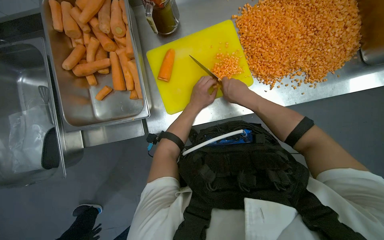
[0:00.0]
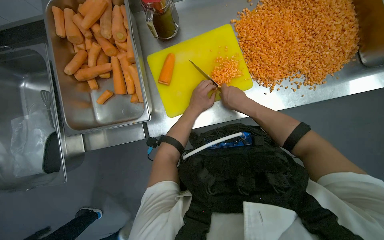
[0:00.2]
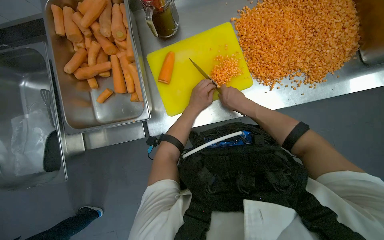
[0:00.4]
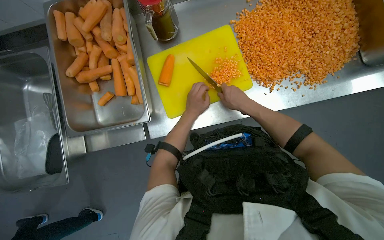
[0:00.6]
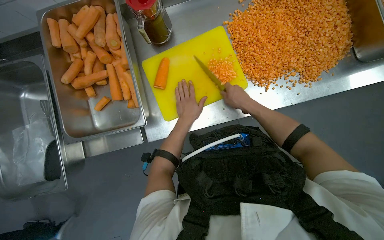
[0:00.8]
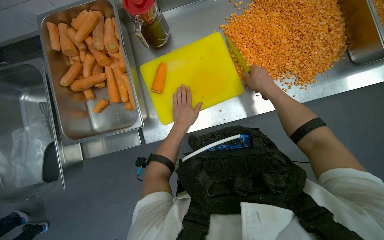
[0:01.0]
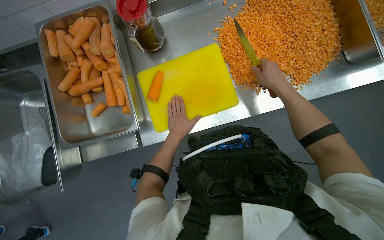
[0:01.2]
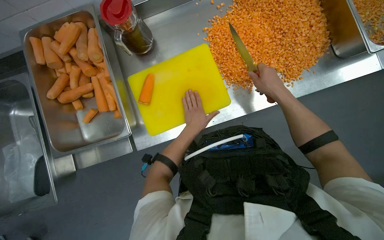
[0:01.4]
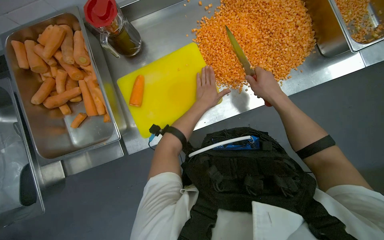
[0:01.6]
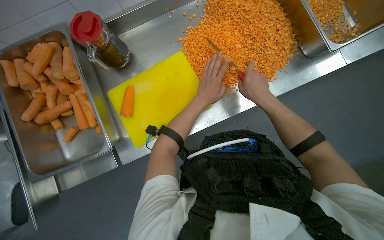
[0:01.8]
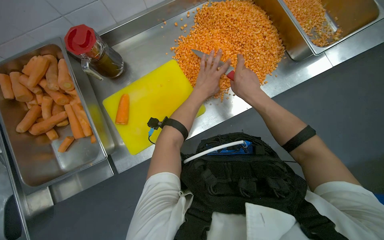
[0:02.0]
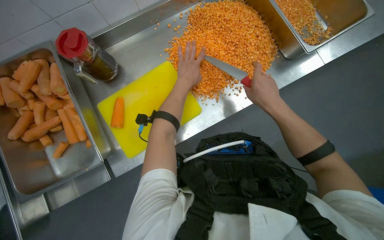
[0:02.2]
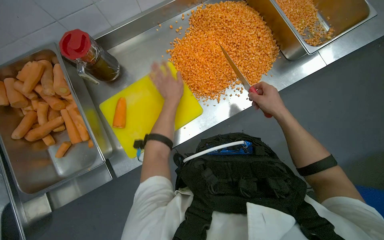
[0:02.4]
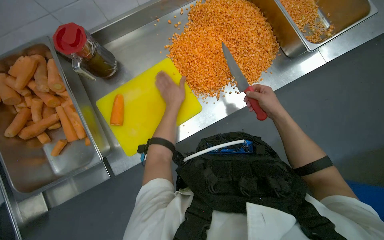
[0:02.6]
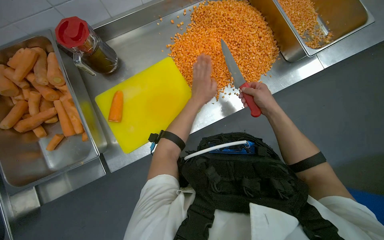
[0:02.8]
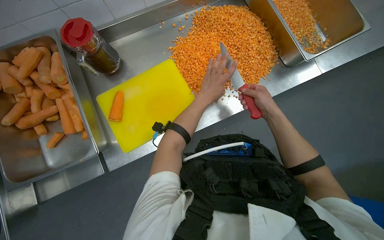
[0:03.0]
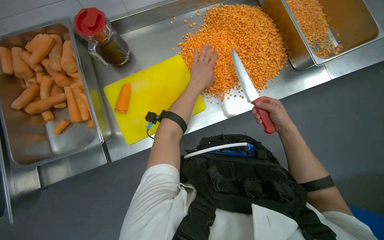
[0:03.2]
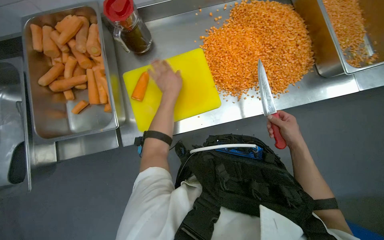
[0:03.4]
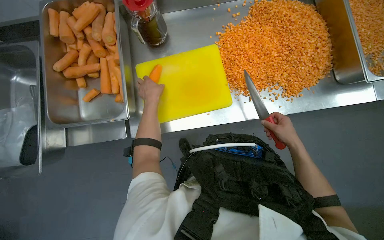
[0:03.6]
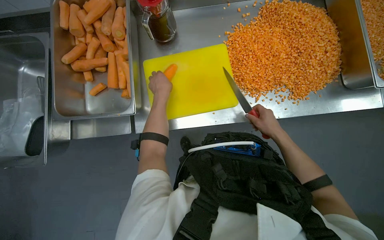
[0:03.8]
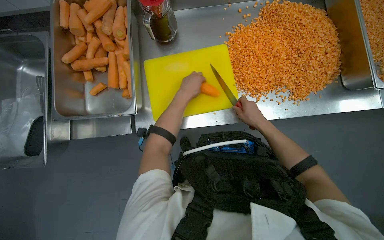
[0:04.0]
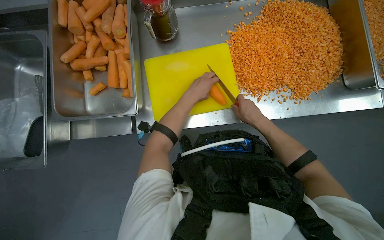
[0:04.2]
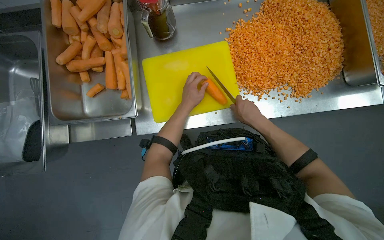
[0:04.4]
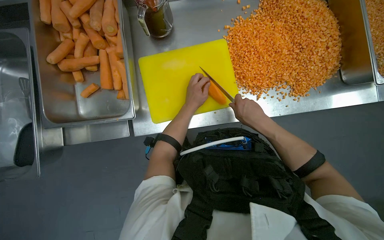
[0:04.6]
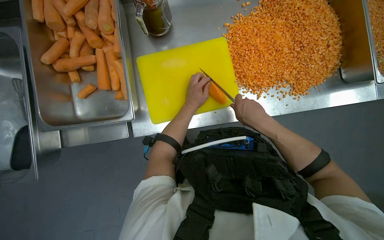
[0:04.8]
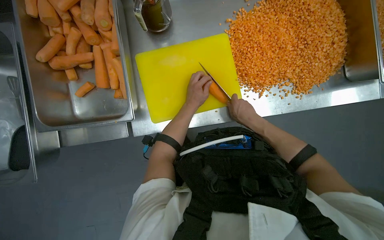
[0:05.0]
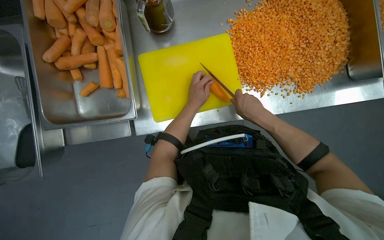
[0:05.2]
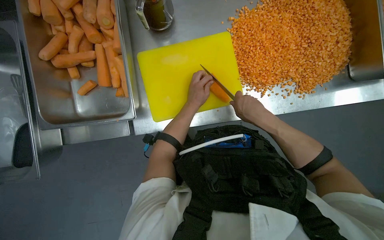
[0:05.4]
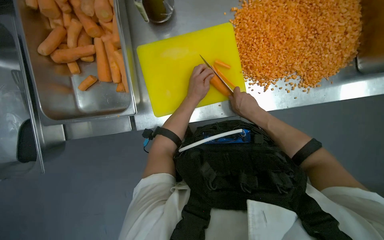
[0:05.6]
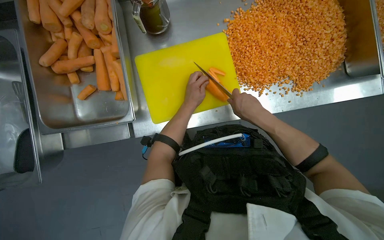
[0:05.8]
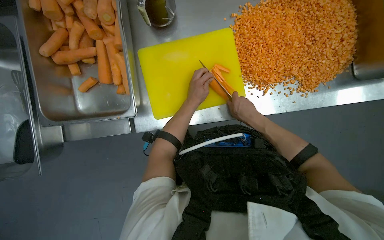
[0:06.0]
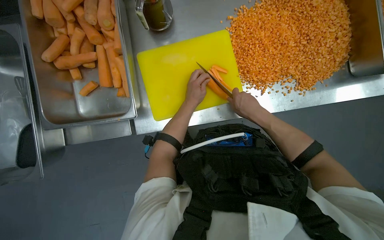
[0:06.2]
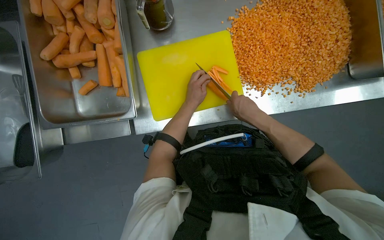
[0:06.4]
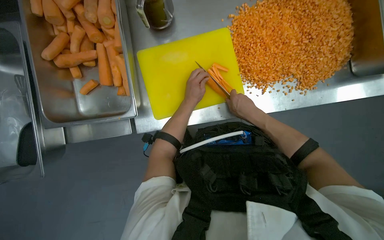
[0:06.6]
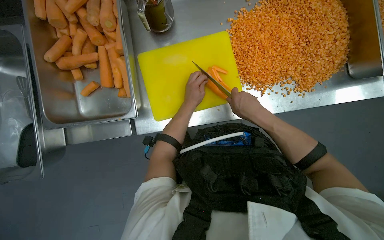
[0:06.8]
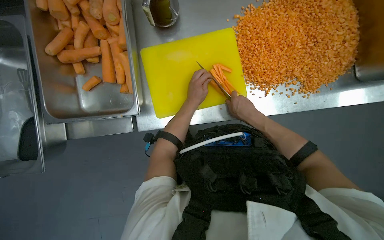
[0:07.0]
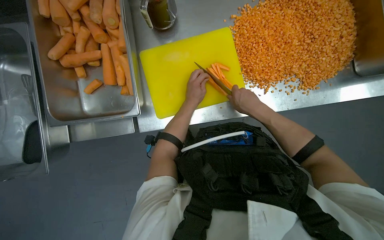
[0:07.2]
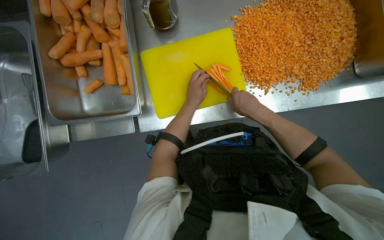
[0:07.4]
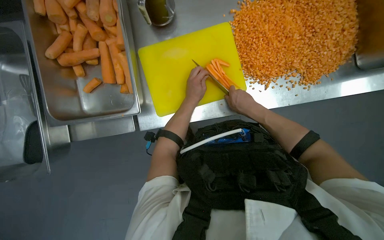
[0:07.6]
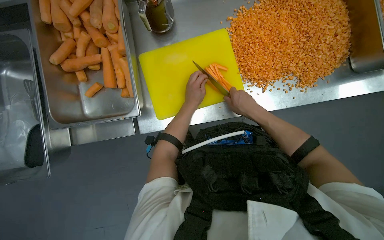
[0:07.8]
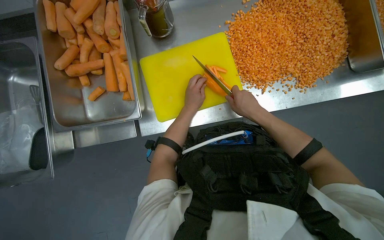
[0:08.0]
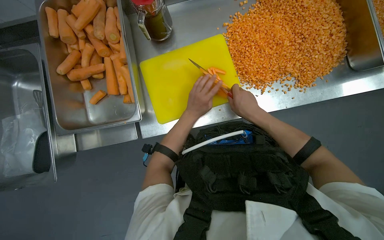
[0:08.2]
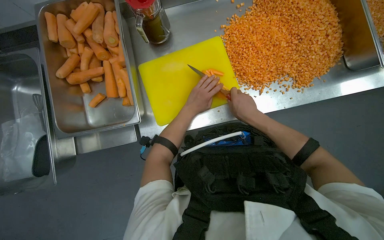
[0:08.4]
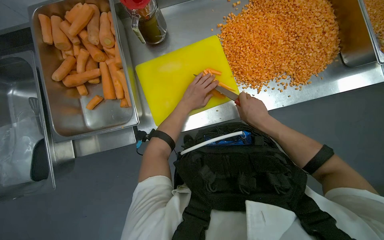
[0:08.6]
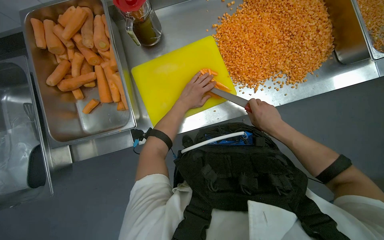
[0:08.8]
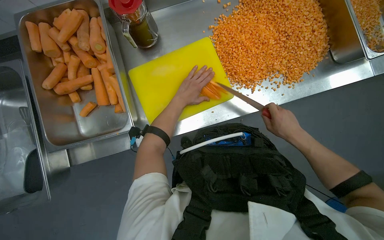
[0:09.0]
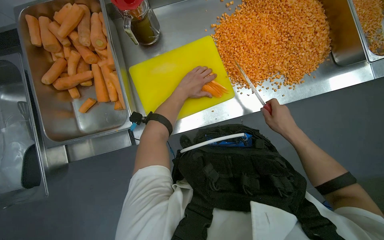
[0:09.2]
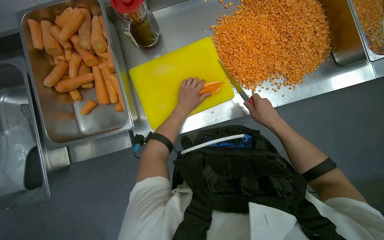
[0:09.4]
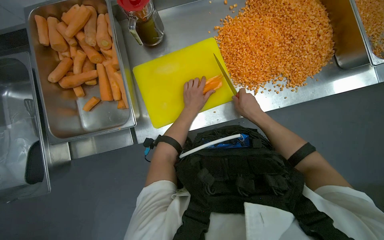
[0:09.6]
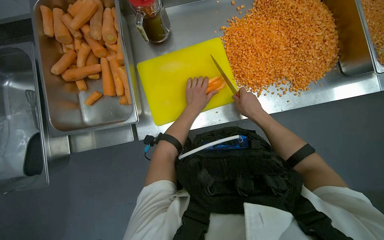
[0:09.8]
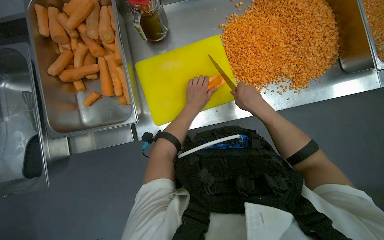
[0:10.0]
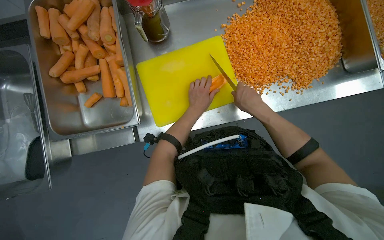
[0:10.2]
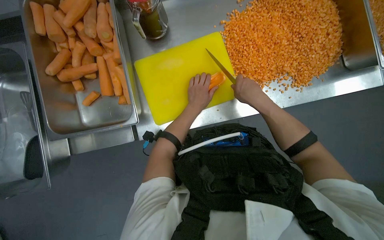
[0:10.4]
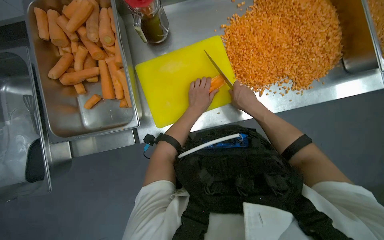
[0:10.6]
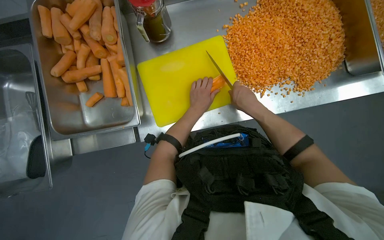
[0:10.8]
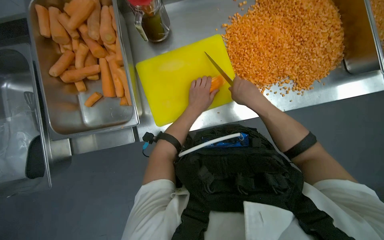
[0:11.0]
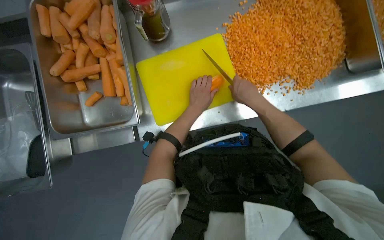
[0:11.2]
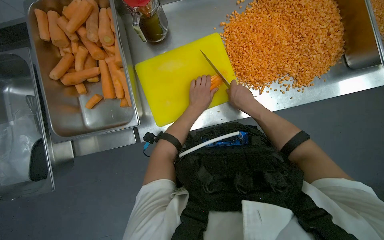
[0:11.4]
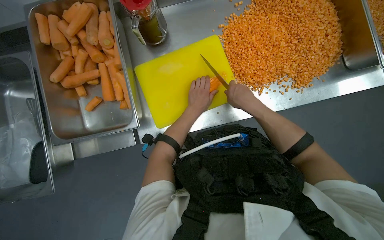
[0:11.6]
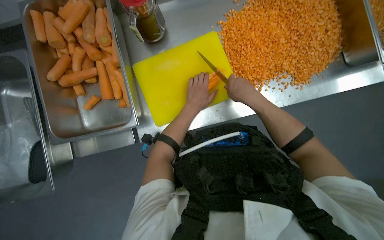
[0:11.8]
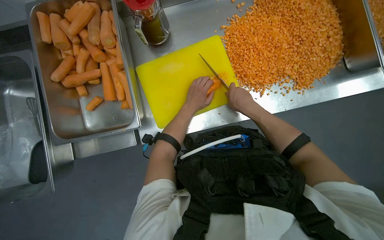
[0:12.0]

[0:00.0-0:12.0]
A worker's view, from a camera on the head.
Job: preparing food.
The whole recording: Dicing carrots on cutting board. The worker dices carrots on a yellow cutting board and scrapes them into a metal tray.
0:00.0 to 0:01.6: The right hand heads to the right, covering roughly 25 cm.
0:01.6 to 0:03.0: The left hand goes about 10 cm nearer to the camera.
0:03.0 to 0:04.4: Both hands move to the left, roughly 25 cm.
0:04.4 to 0:07.6: The hands make small movements and keep their place.
0:07.6 to 0:09.0: The right hand moves to the right and down the picture, roughly 20 cm.
0:09.0 to 0:10.4: The right hand moves to the left and up the picture, about 20 cm.
0:10.4 to 0:12.0: The hands are busy where they are.

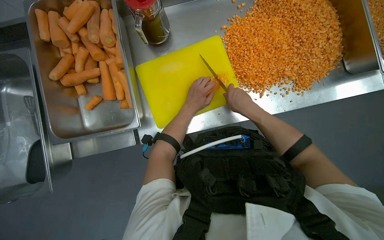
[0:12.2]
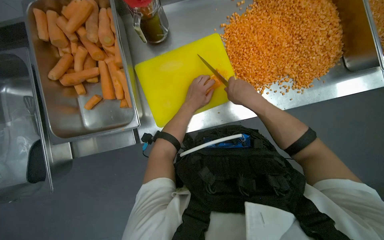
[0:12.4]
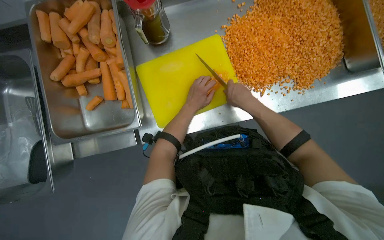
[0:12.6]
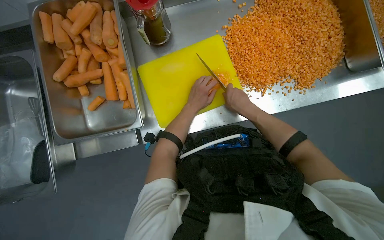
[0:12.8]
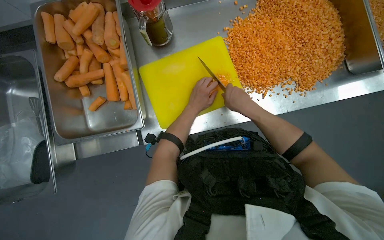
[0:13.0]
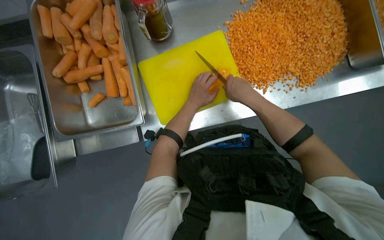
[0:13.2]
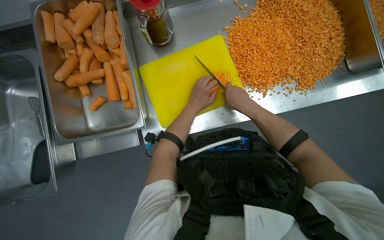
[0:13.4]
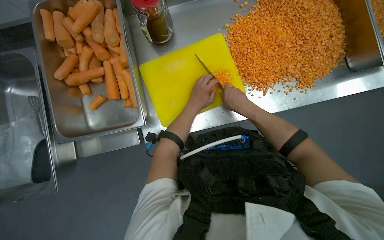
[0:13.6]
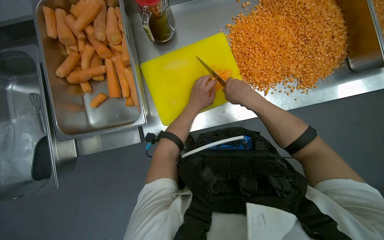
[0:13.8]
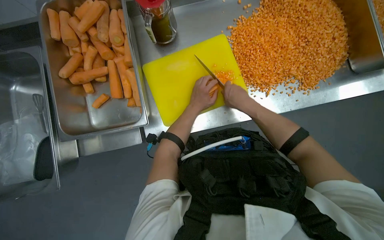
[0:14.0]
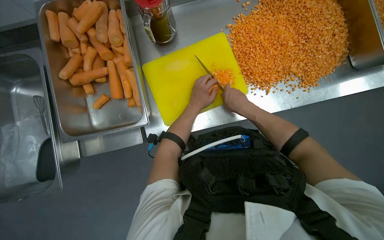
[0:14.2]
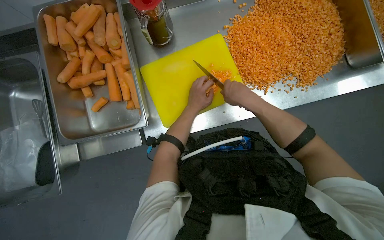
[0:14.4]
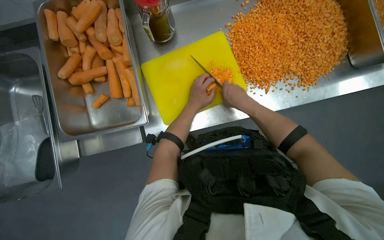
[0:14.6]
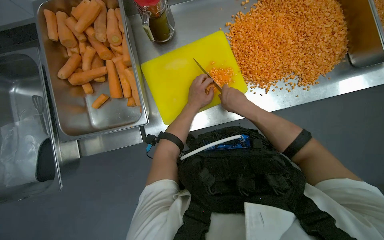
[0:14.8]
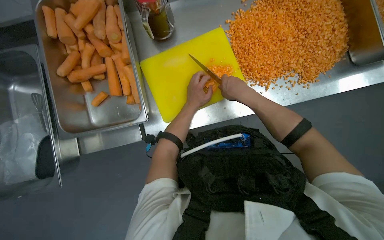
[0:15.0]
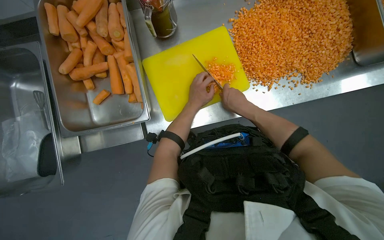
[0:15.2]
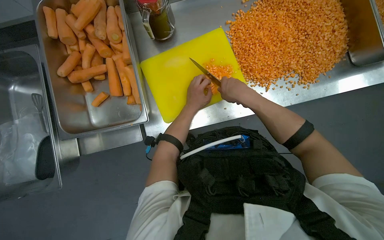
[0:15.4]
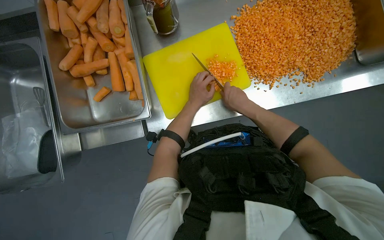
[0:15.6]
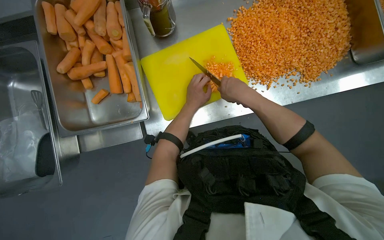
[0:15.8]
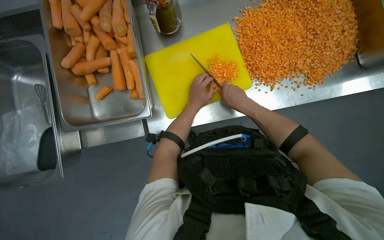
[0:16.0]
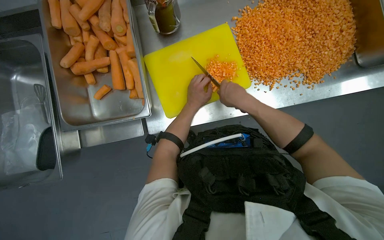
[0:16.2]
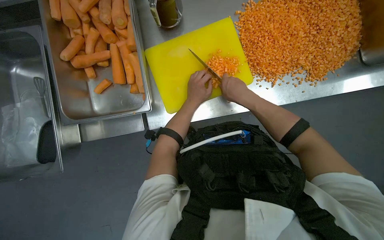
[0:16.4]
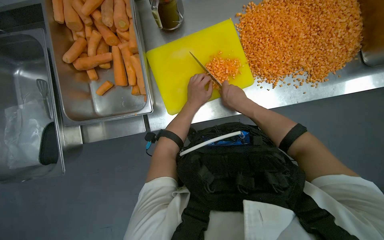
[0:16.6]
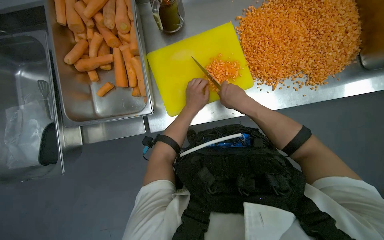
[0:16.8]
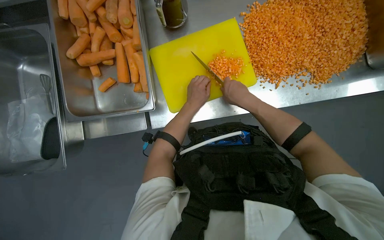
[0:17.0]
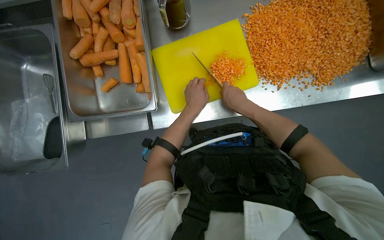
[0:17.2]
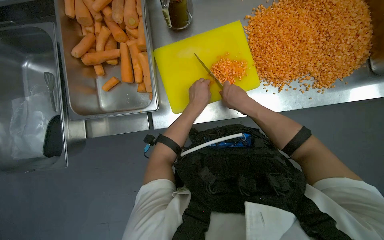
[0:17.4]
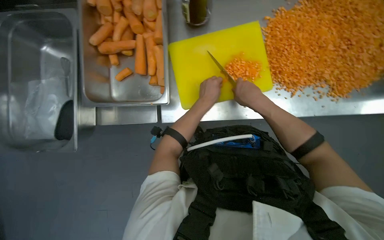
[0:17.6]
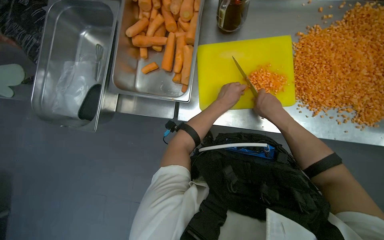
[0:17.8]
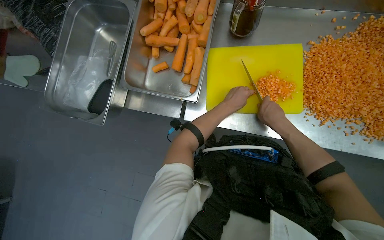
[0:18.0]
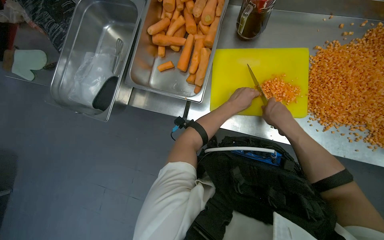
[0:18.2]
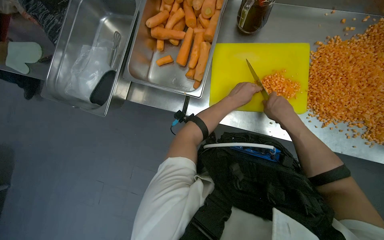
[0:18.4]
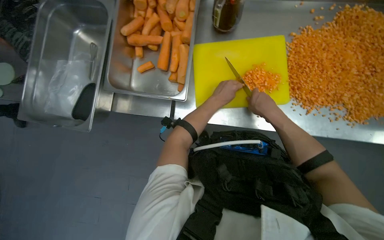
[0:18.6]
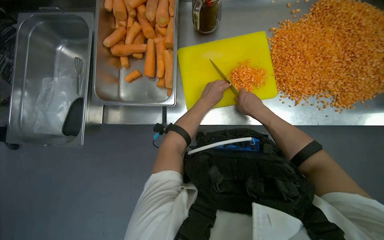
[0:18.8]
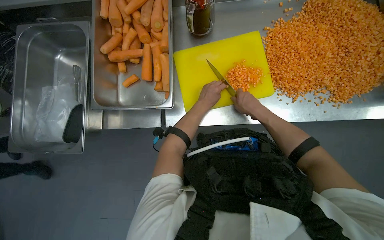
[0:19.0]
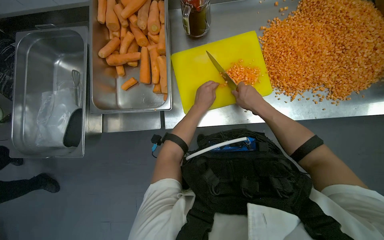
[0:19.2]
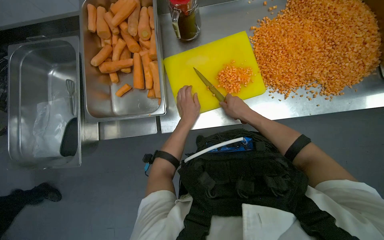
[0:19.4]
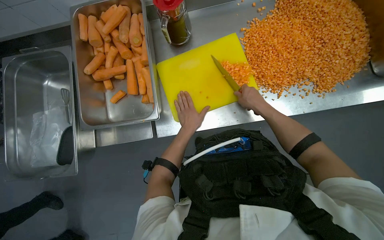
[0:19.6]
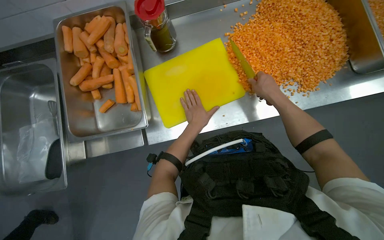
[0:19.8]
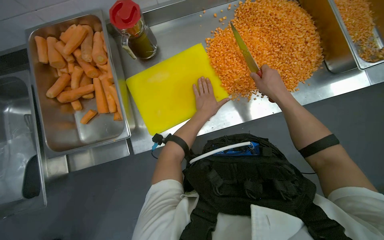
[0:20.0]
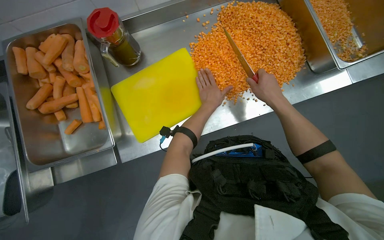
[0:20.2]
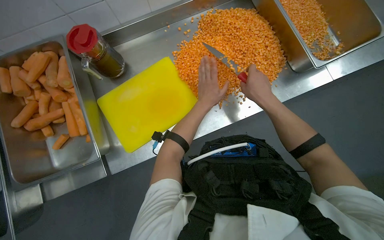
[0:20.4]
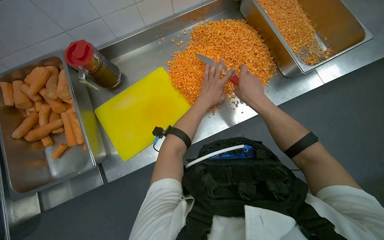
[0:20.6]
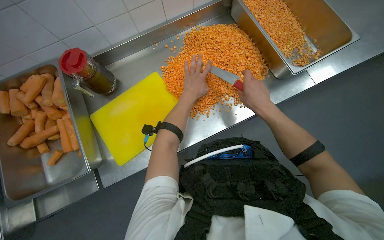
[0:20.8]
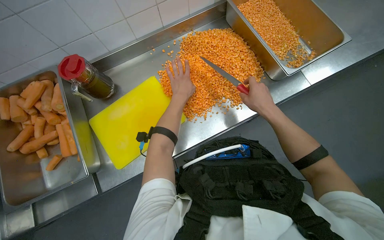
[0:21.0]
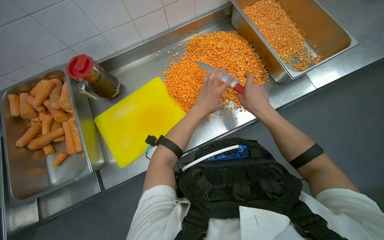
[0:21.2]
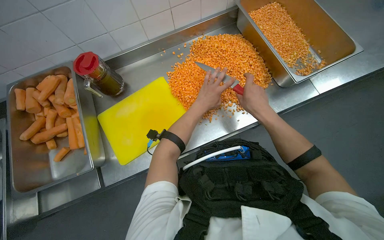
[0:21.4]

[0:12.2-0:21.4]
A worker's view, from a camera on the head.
Job: preparing food.
The whole recording: Dicing carrots on cutting board. The worker dices carrots on a yellow cutting board and scrapes them into a metal tray.
0:12.2 to 0:16.8: The hands stay close to where they were, moving slightly.
0:18.4 to 0:19.8: Everything in view rotates some 30 degrees counterclockwise.
0:19.8 to 0:21.4: The left hand travels up the picture by some 20 cm.
